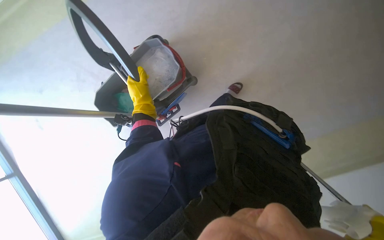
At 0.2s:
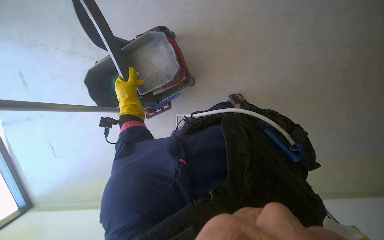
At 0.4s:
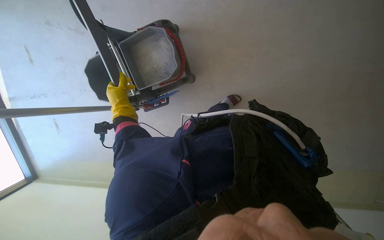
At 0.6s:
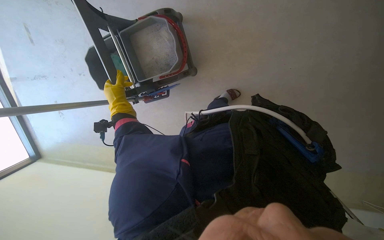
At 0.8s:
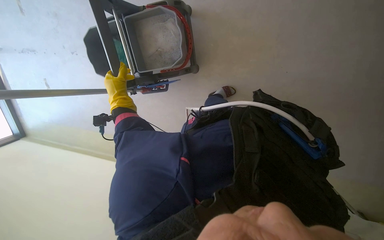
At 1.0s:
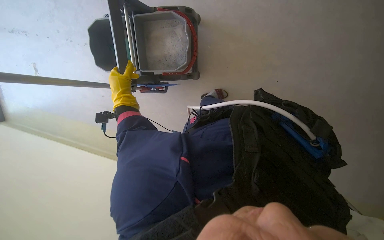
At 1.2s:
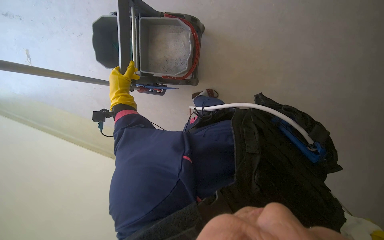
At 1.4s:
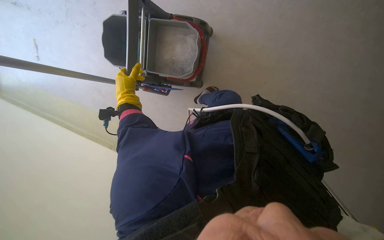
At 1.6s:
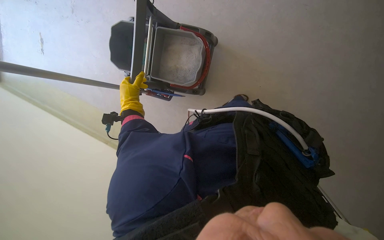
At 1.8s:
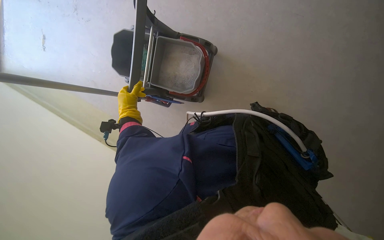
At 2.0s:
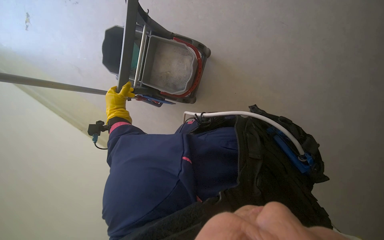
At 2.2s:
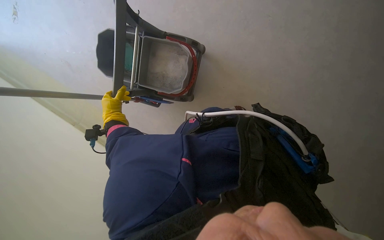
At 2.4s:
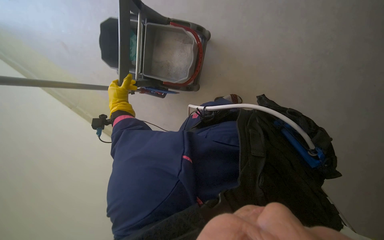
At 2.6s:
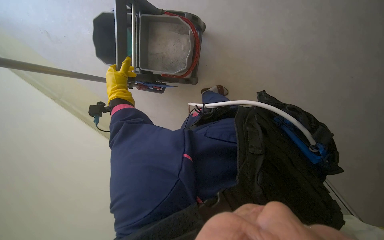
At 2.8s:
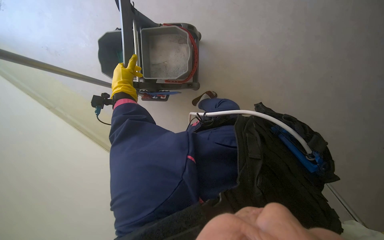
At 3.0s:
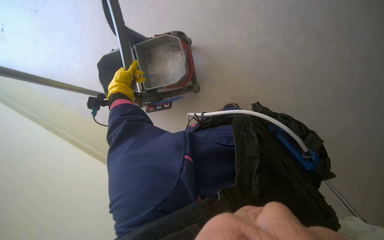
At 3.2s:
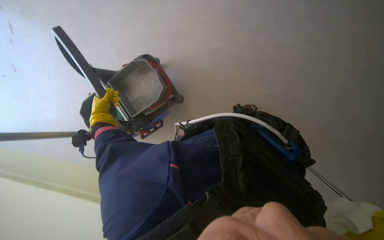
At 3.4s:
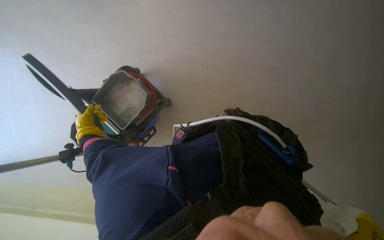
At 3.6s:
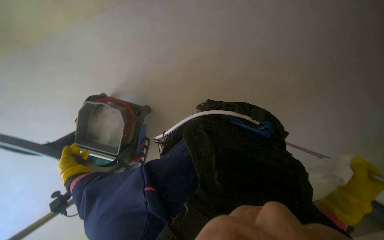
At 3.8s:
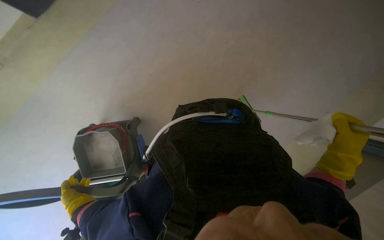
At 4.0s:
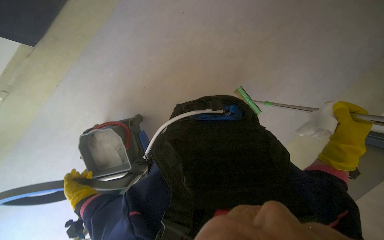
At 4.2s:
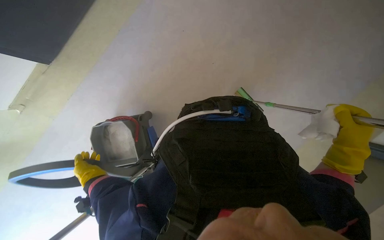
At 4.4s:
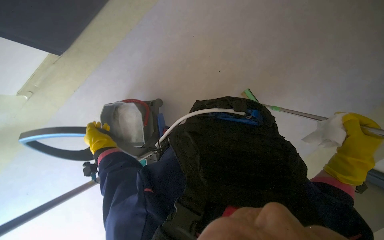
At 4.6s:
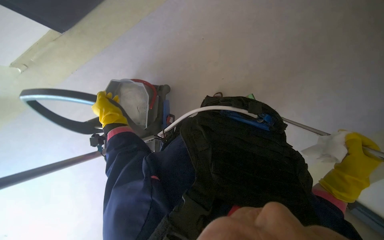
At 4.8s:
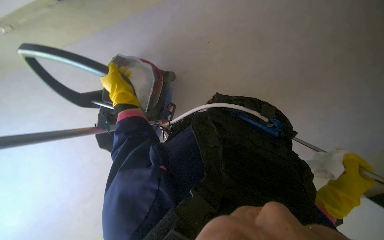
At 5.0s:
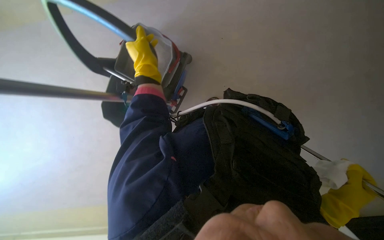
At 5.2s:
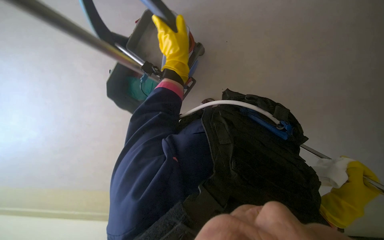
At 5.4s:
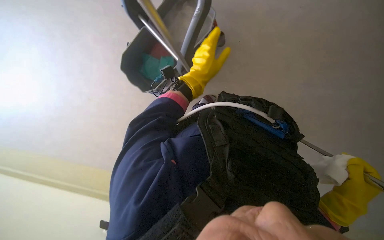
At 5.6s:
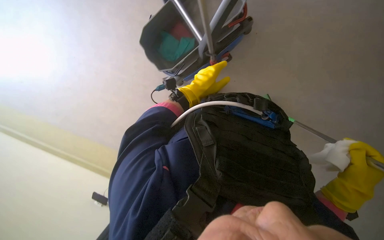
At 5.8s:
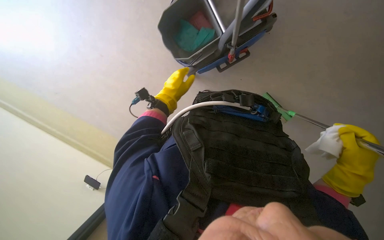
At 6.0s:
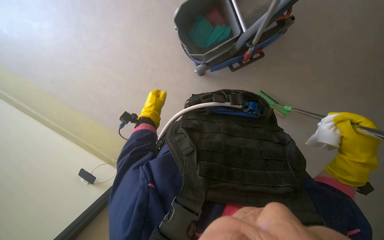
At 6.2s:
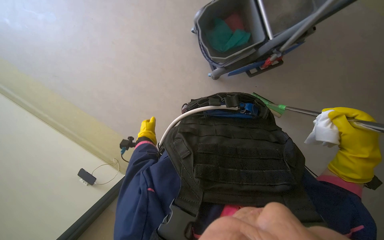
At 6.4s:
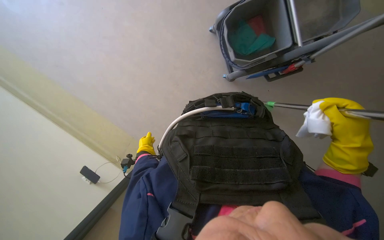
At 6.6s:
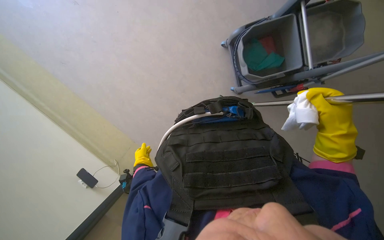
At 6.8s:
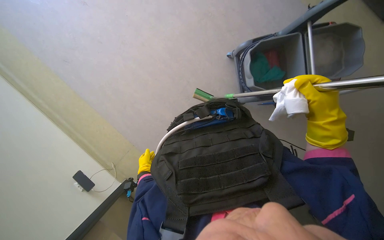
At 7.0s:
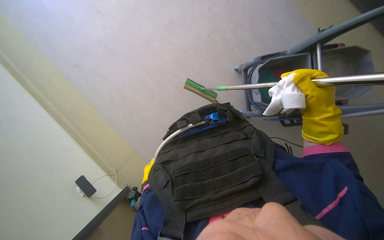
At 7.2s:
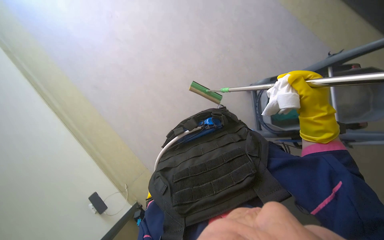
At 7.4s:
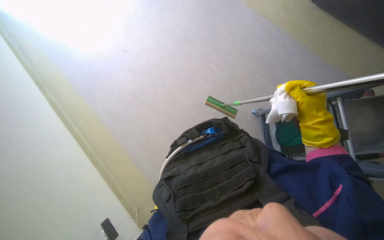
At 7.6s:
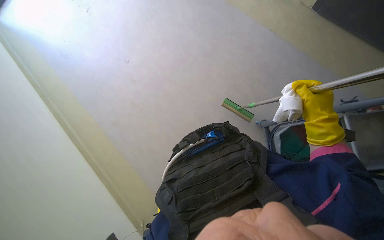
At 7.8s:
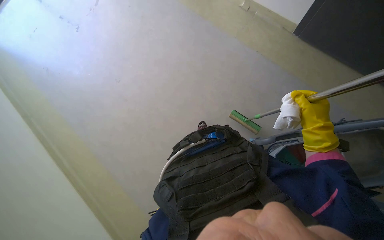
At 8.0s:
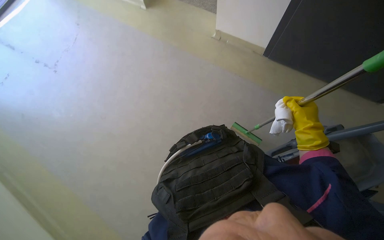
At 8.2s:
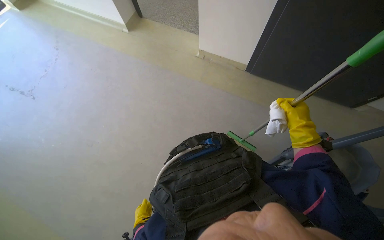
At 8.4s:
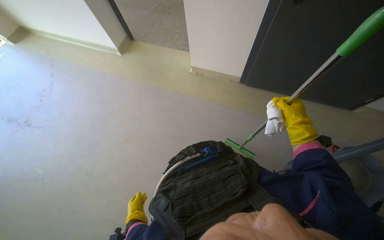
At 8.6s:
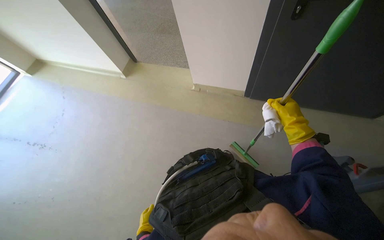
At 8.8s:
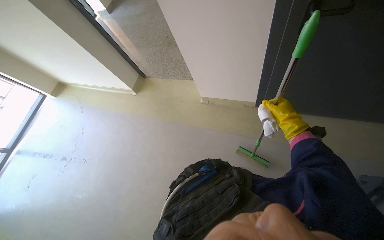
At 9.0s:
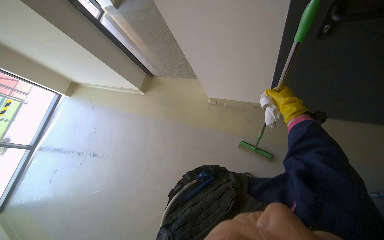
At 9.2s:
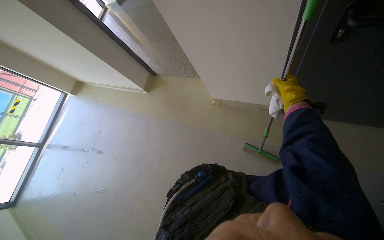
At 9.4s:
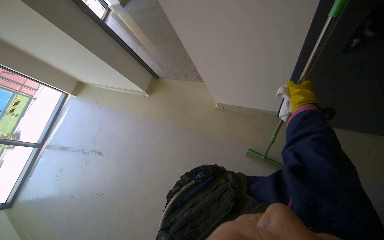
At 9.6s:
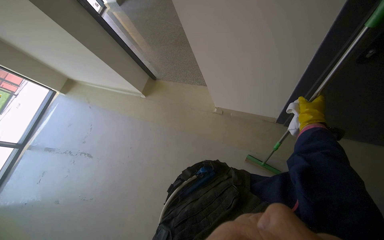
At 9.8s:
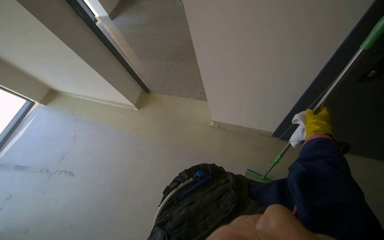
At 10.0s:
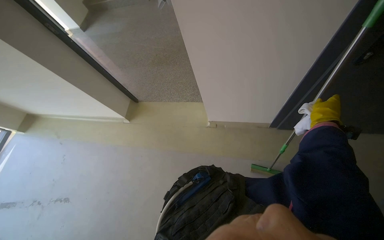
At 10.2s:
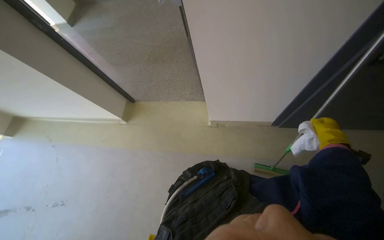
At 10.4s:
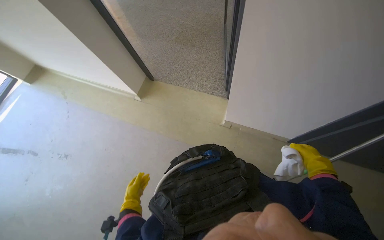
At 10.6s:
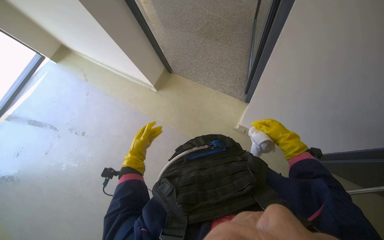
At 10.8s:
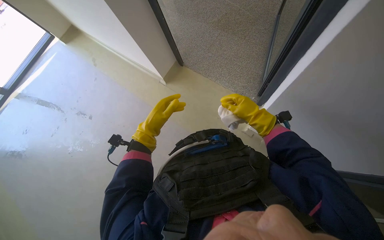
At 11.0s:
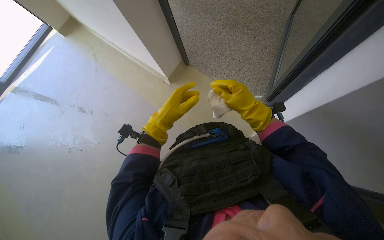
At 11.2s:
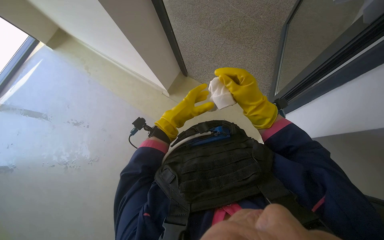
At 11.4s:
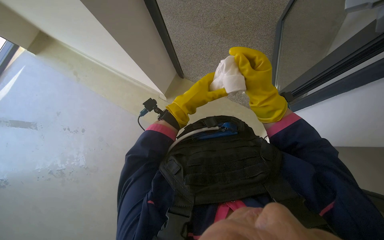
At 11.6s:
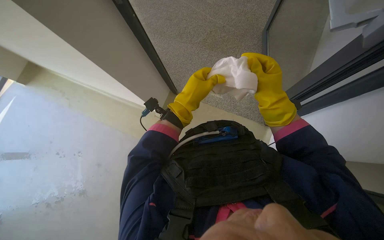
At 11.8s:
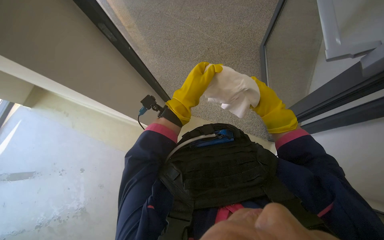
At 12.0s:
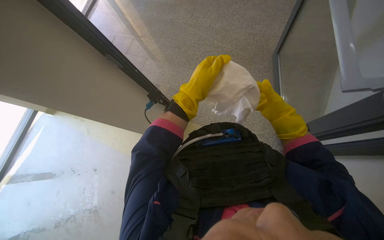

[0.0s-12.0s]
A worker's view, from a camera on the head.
Job: cleaning windows.
The whole recording: Cleaning window. The worker cleans the window using a cloth and a squeegee.
0.0s to 1.6s: The scene rotates clockwise by approximately 40 degrees.
3.0s to 4.4s: The scene turns roughly 60 degrees counterclockwise in the picture.
7.6s to 9.0s: The camera pitches upward, by roughly 25 degrees. The right hand goes some 10 cm up the picture.
9.0s to 10.4s: The right hand travels down the picture by roughly 15 cm.
10.4s to 12.0s: The right hand is displaced to the left and up the picture by about 40 cm.

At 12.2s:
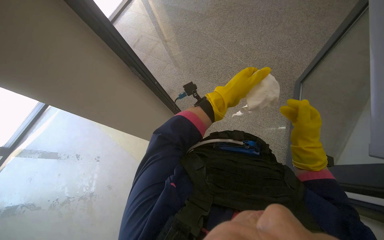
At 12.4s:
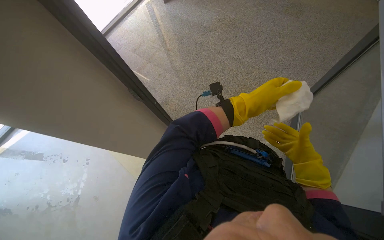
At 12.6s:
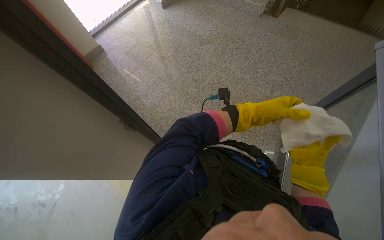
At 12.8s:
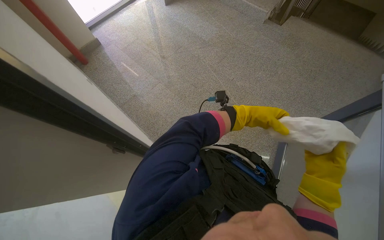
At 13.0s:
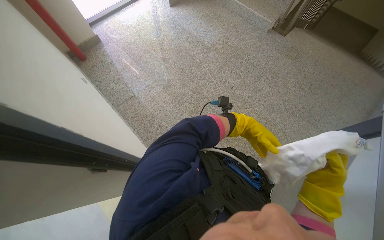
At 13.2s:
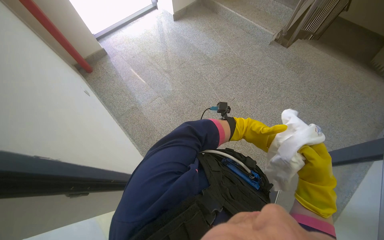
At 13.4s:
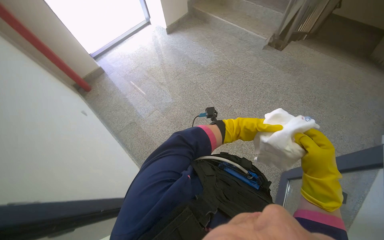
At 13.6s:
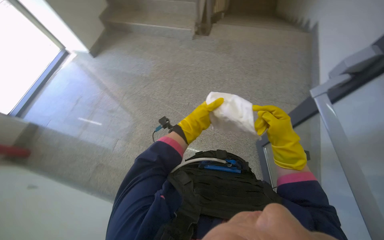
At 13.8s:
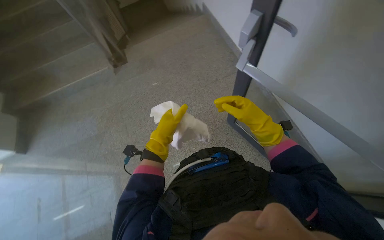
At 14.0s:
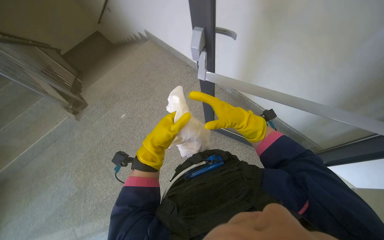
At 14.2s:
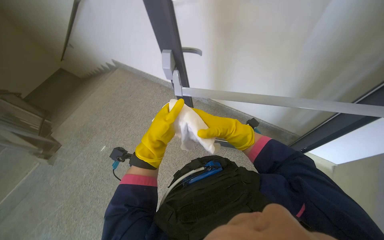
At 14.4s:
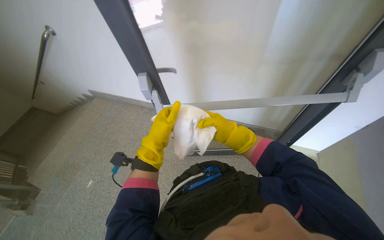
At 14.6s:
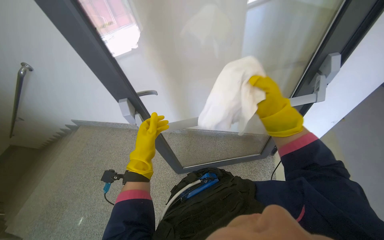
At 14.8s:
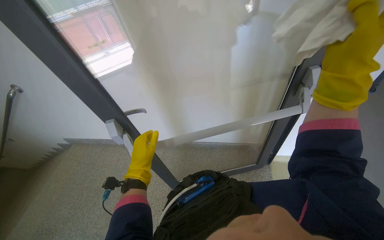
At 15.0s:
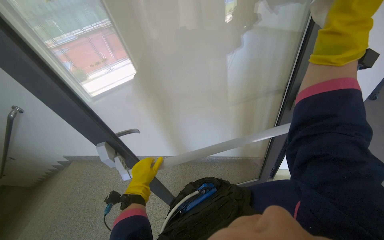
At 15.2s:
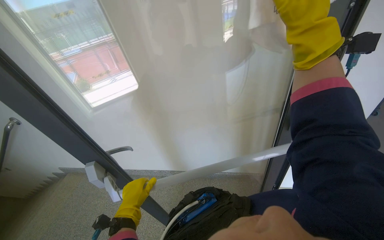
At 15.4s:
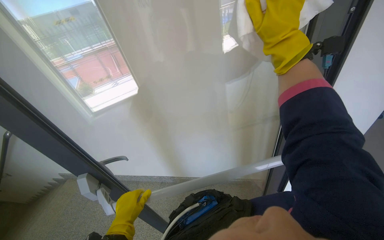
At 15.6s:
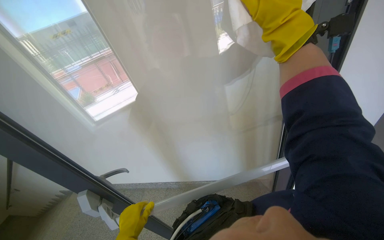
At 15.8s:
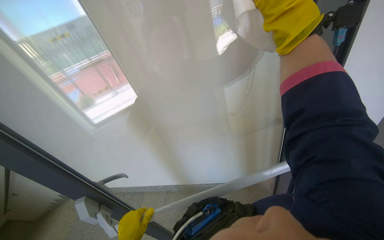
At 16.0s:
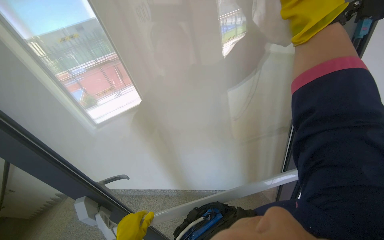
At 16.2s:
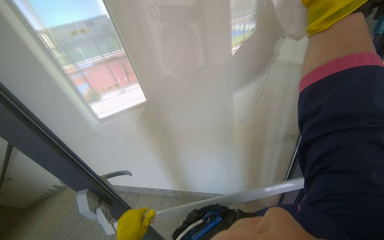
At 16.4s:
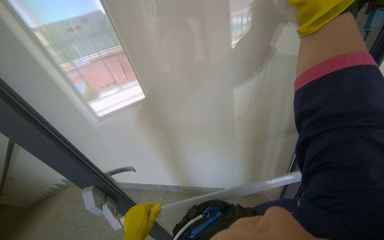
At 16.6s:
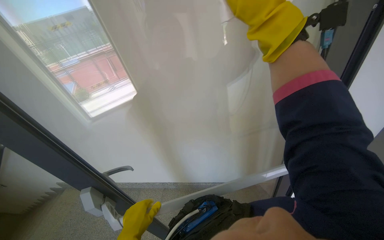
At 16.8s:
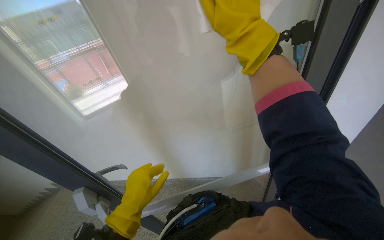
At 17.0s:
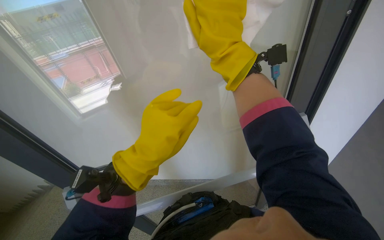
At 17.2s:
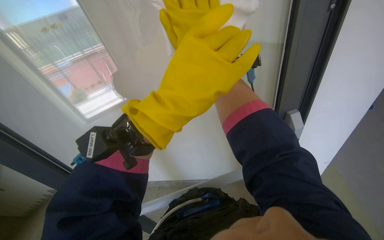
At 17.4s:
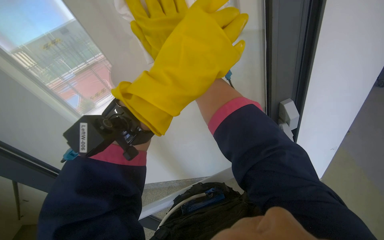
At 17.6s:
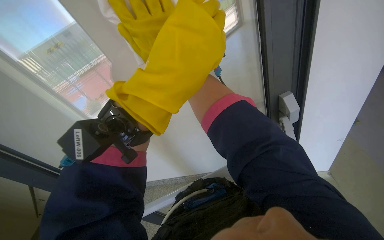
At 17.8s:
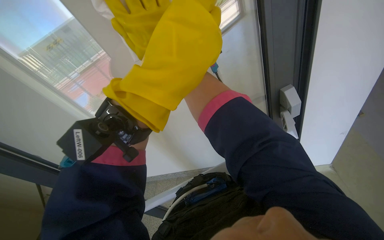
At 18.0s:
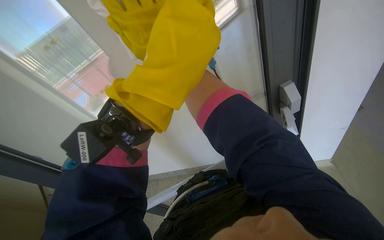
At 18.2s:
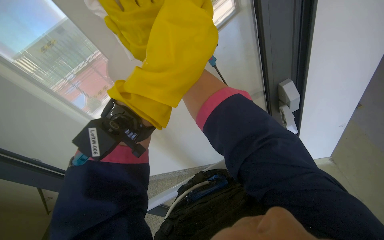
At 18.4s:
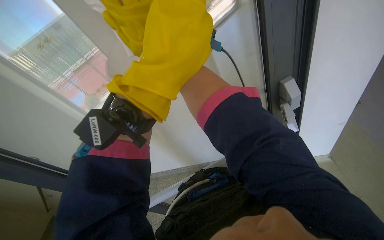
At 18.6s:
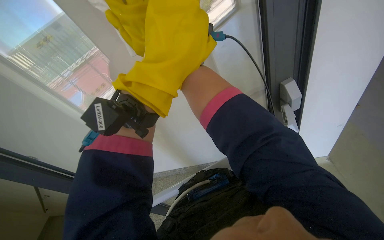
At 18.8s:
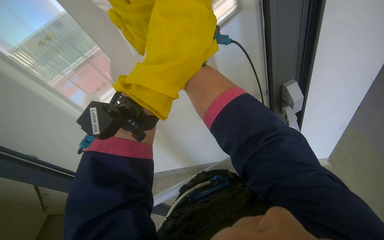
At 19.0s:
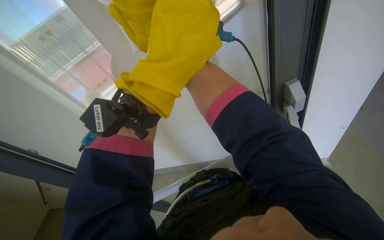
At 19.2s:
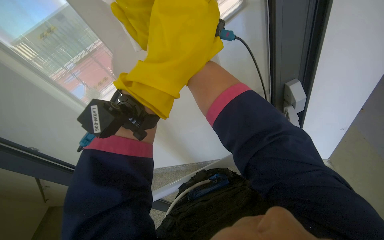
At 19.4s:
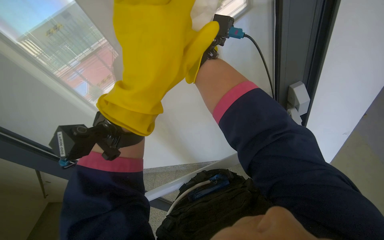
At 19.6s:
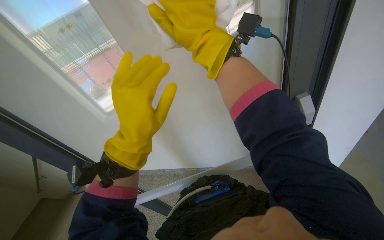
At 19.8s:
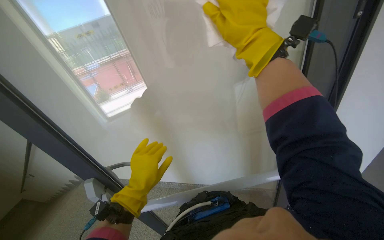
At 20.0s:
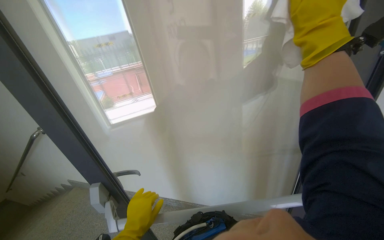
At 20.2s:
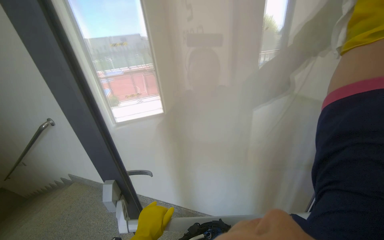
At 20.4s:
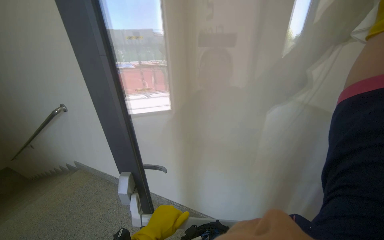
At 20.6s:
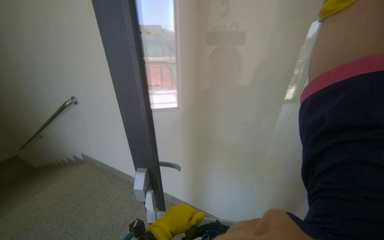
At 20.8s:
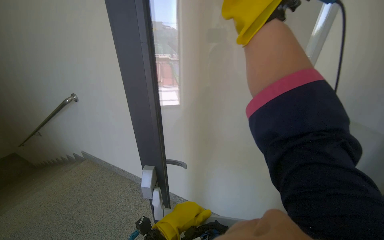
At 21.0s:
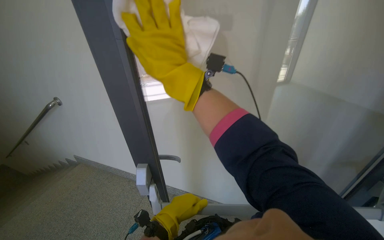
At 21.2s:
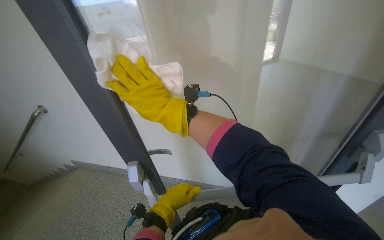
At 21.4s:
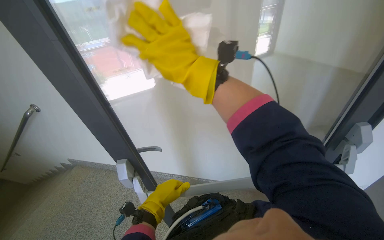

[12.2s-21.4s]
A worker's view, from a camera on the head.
Job: cleaning windows.
The whole recording: Cleaning window. The worker cleans the window using a cloth and a squeegee.
12.2s to 13.8s: The wearer looks some 55 degrees further to the right. The camera pitches upward, by approximately 20 degrees.
13.8s to 15.2s: The head rotates some 60 degrees to the right. The view tips upward by some 40 degrees.
16.8s to 18.4s: The right hand moves farther from the camera and up the picture, roughly 20 cm.
18.4s to 19.8s: The right hand heads down the picture, covering about 50 cm.
